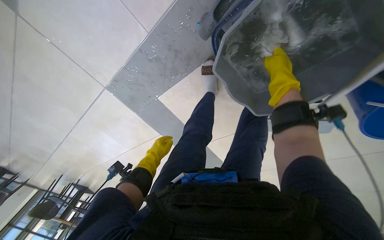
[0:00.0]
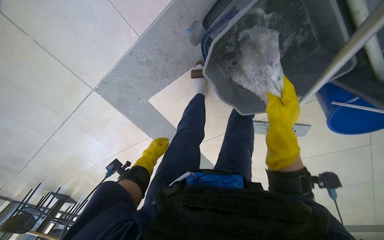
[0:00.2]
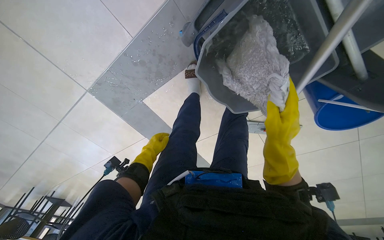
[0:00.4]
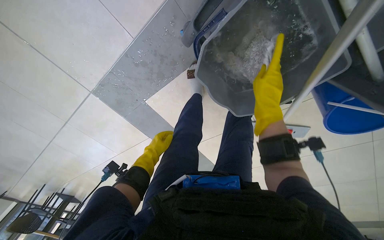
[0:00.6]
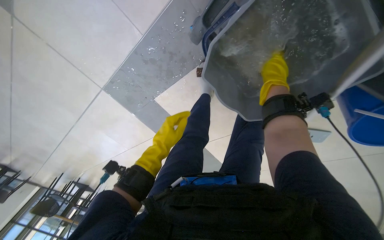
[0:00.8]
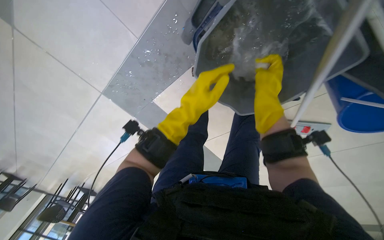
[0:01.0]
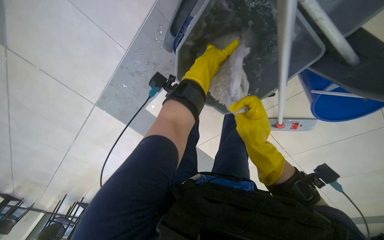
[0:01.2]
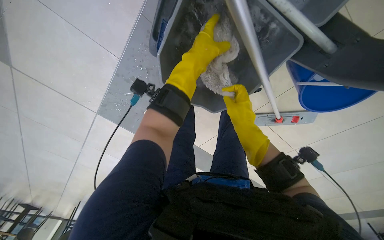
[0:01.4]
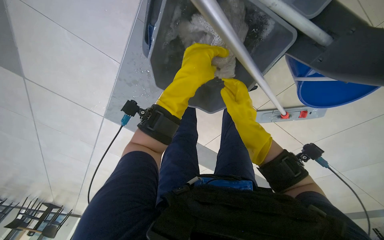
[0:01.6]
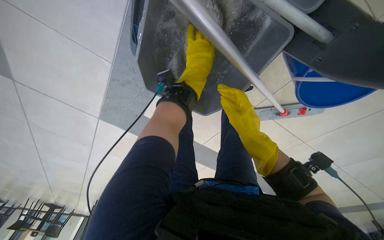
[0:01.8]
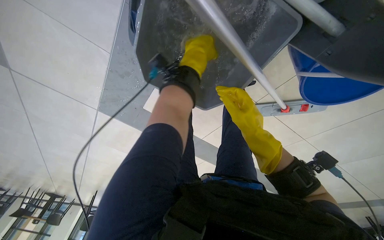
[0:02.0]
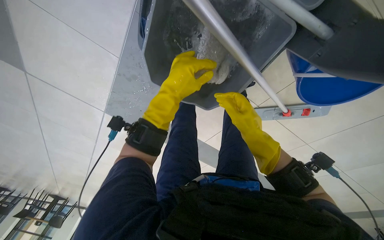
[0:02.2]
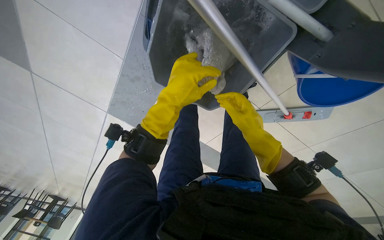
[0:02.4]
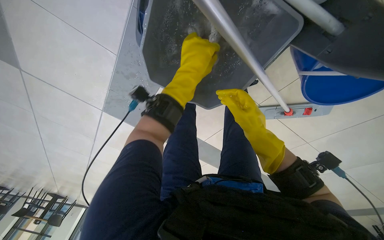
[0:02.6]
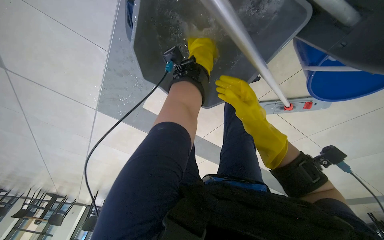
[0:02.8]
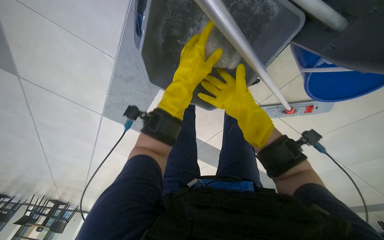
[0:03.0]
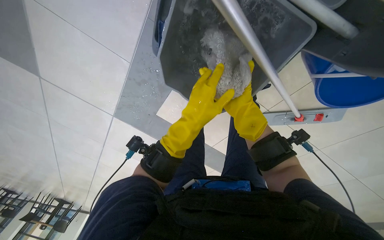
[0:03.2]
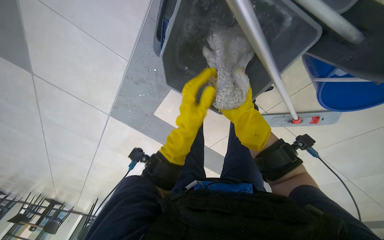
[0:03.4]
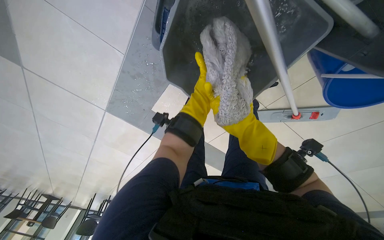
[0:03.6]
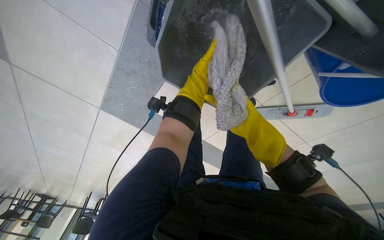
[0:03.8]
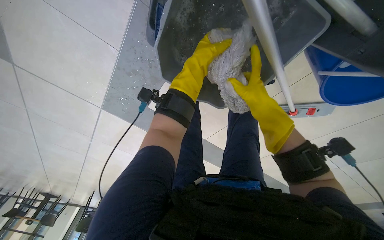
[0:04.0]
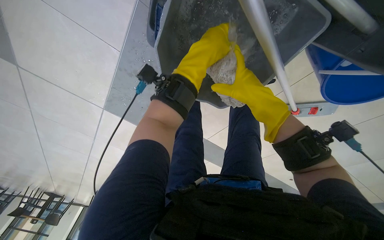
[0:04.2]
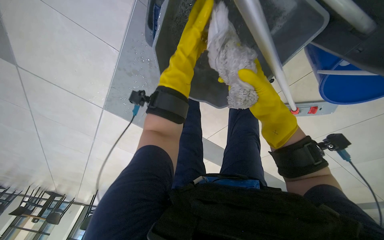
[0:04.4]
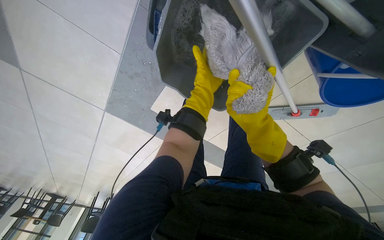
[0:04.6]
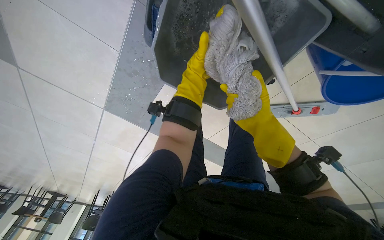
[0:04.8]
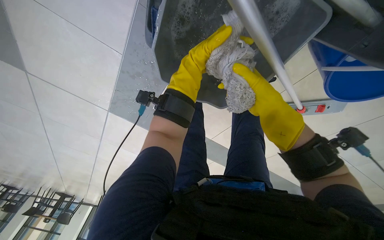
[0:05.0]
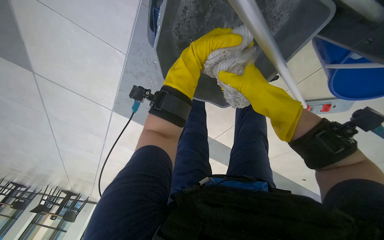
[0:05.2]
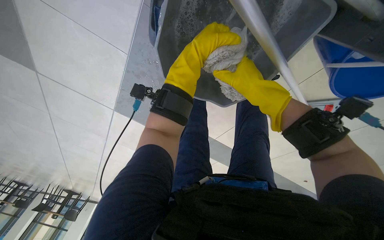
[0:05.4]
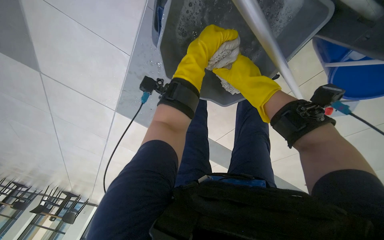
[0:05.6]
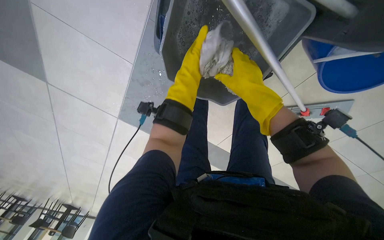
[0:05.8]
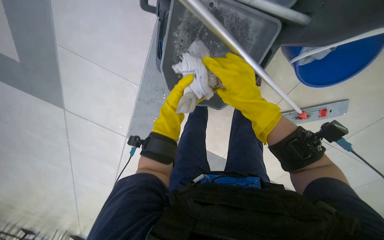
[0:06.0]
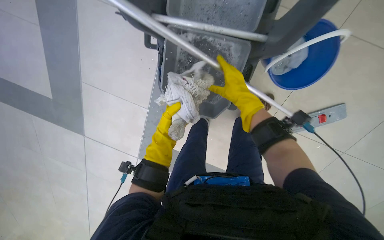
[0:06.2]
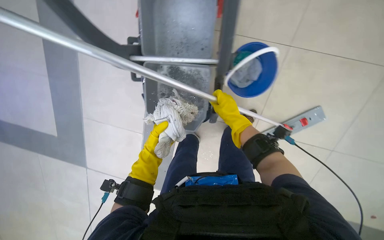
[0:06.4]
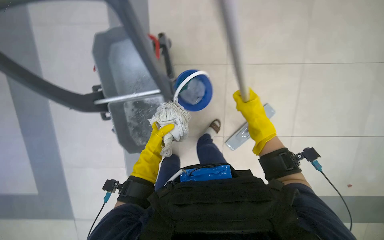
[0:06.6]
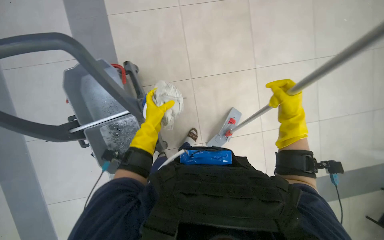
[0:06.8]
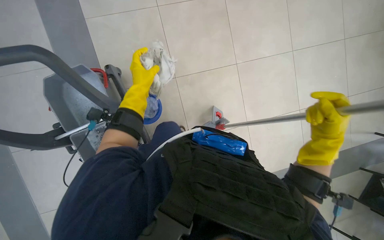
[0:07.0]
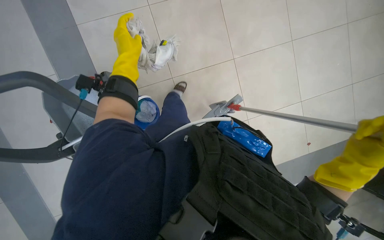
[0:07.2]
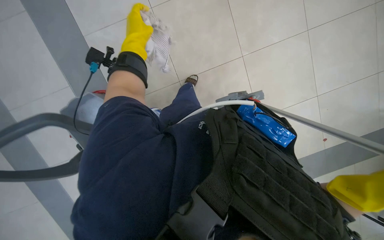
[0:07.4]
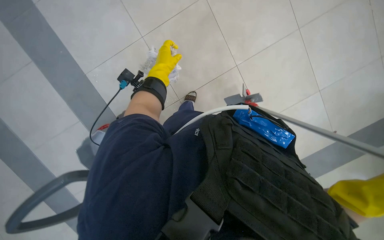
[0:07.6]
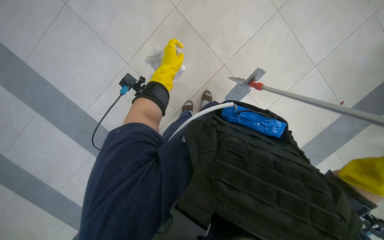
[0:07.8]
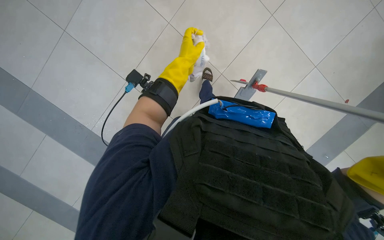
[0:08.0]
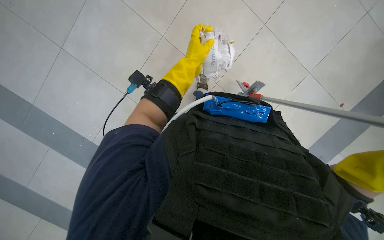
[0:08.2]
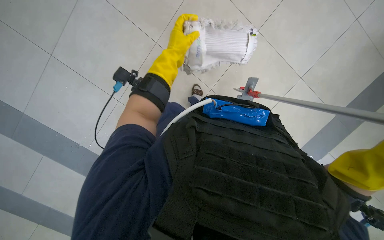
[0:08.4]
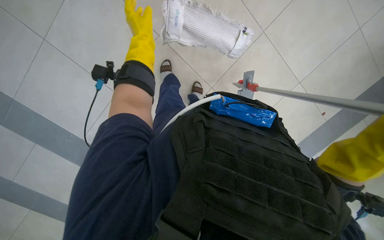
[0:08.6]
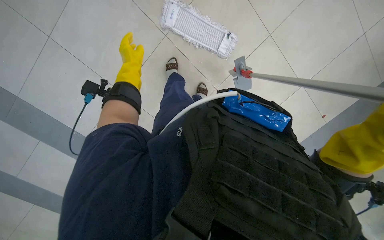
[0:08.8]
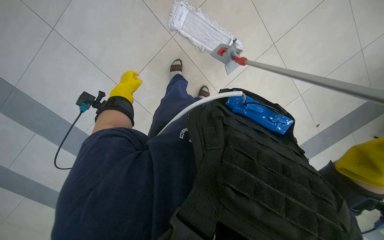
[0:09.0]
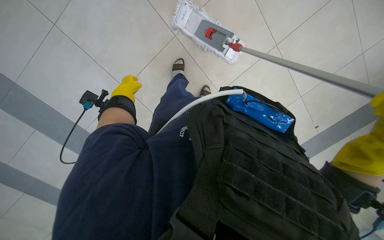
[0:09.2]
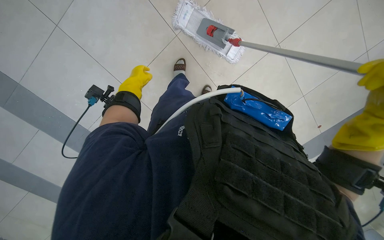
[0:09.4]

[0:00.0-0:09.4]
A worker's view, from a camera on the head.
Job: preparing cleaning supplies.
The whole recording: Preparing mop for cleaning. The worker detaches the mop head, cleans it in a bucket, and reattaches it.
0:00.0 to 0:01.6: The right hand moves up and down the picture over approximately 20 cm, changing direction 3 times, while the left hand goes some 50 cm to the right, nearer to the camera and up the picture.
0:01.6 to 0:03.2: The left hand swings up and down the picture, some 20 cm each way, with 3 reversals. Meanwhile the right hand moves farther from the camera, some 15 cm.
0:03.2 to 0:04.8: The right hand moves nearer and farther over approximately 20 cm, changing direction 2 times. Meanwhile the left hand shifts about 30 cm farther from the camera.
0:04.8 to 0:06.2: The view tips upward by some 25 degrees.
0:06.2 to 0:07.8: The left hand shifts some 20 cm up the picture.
0:07.8 to 0:09.4: The left hand swings left and right, about 25 cm each way, with 2 reversals.

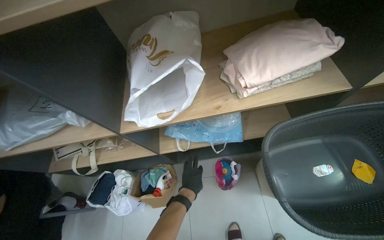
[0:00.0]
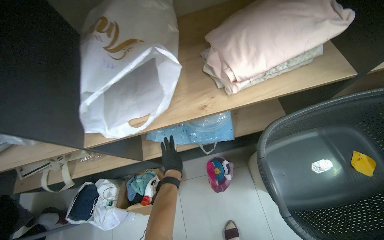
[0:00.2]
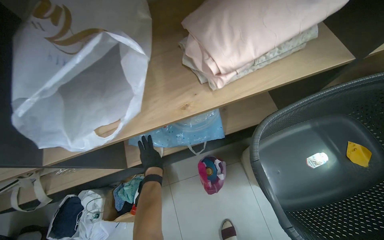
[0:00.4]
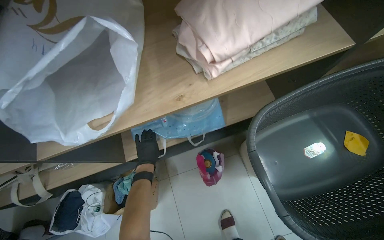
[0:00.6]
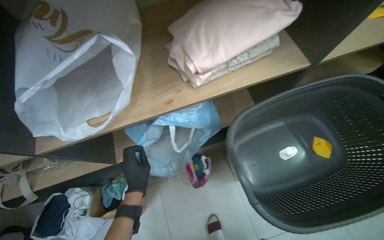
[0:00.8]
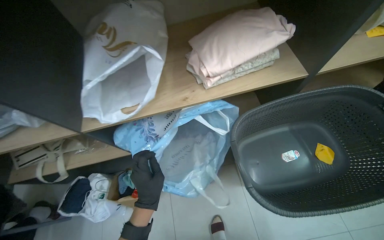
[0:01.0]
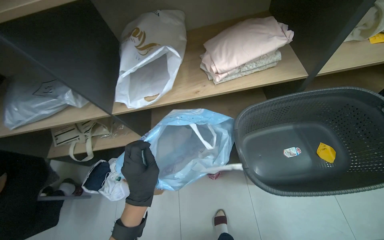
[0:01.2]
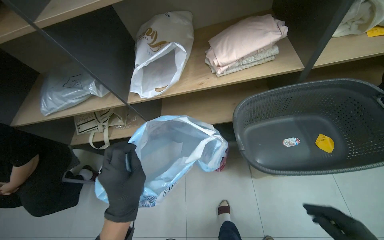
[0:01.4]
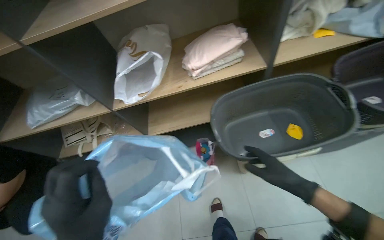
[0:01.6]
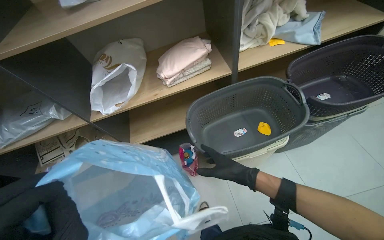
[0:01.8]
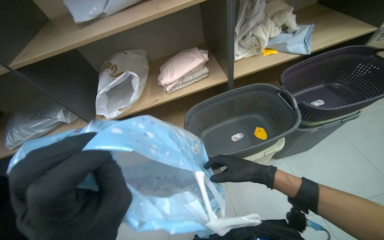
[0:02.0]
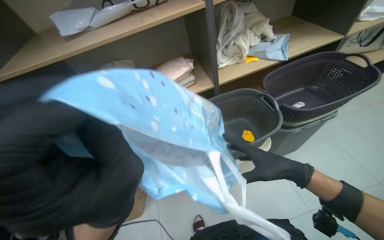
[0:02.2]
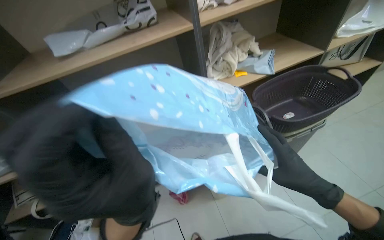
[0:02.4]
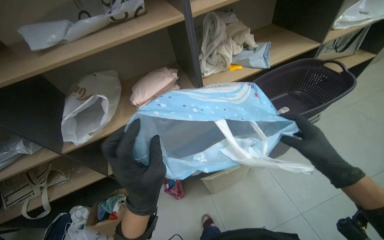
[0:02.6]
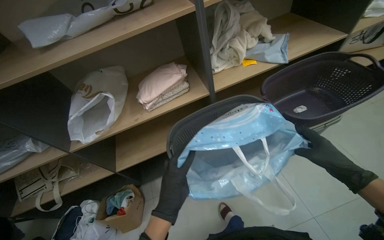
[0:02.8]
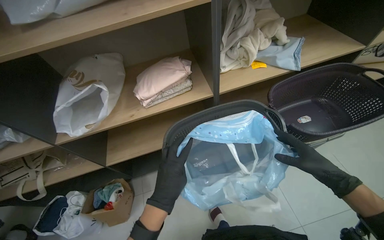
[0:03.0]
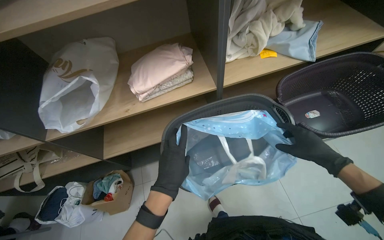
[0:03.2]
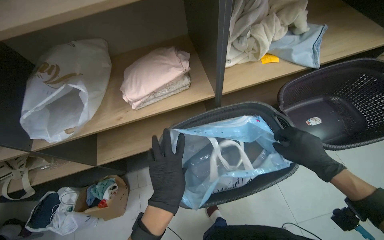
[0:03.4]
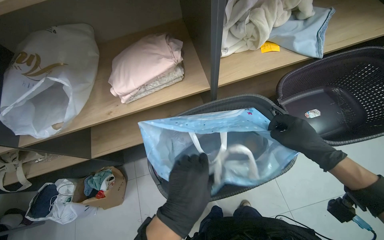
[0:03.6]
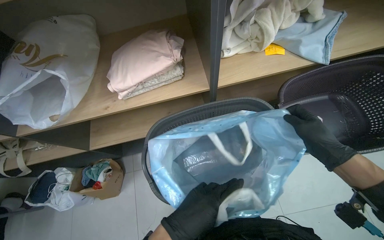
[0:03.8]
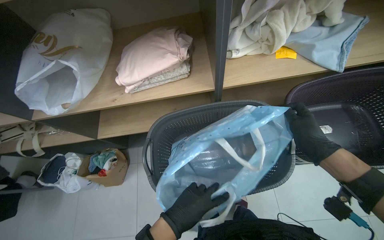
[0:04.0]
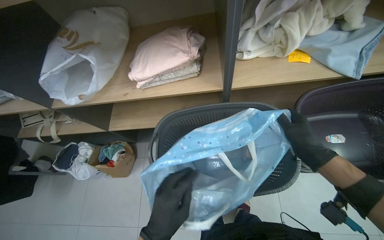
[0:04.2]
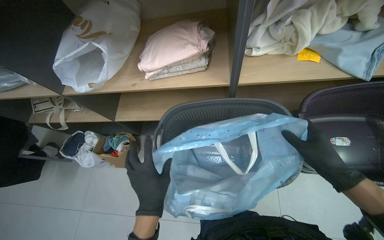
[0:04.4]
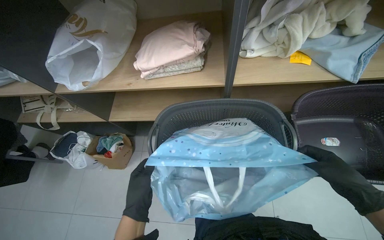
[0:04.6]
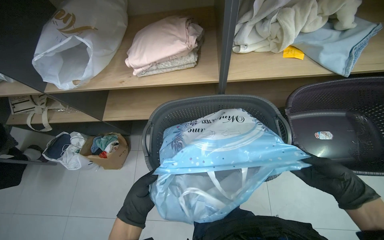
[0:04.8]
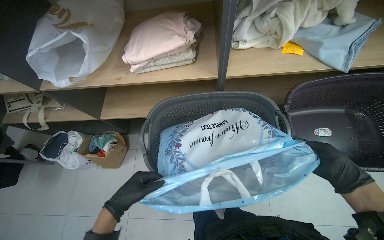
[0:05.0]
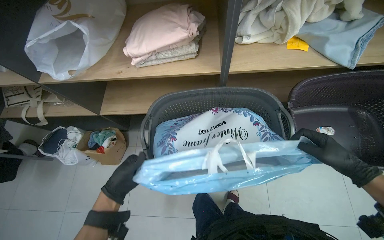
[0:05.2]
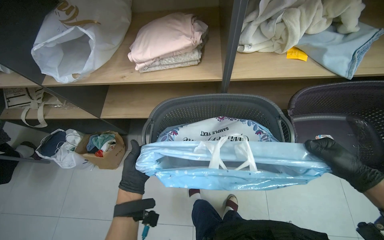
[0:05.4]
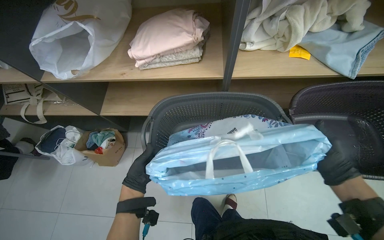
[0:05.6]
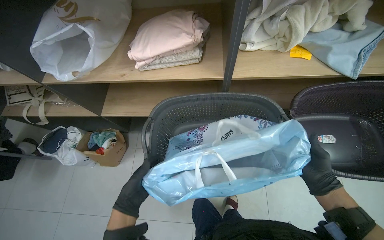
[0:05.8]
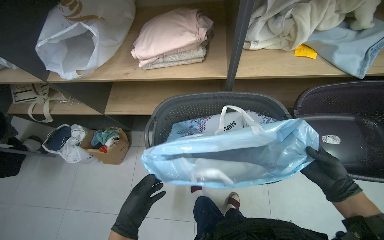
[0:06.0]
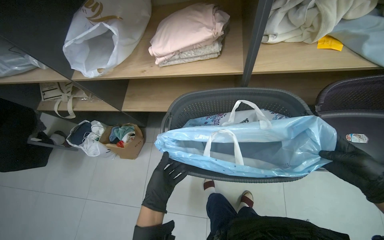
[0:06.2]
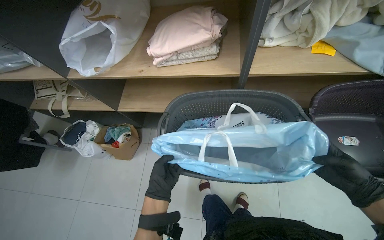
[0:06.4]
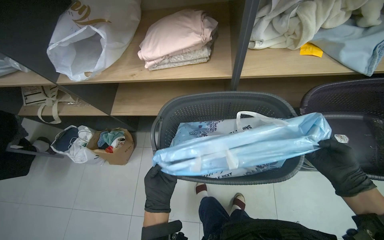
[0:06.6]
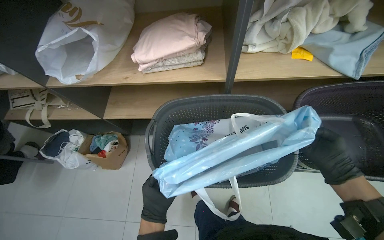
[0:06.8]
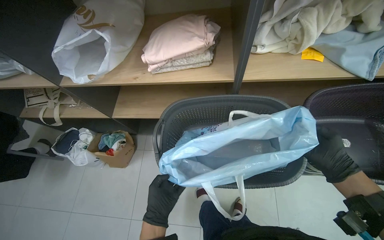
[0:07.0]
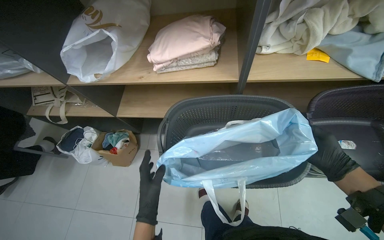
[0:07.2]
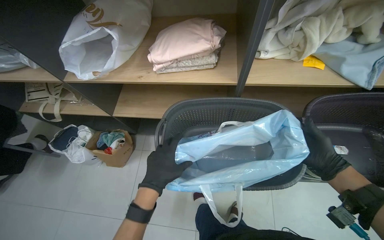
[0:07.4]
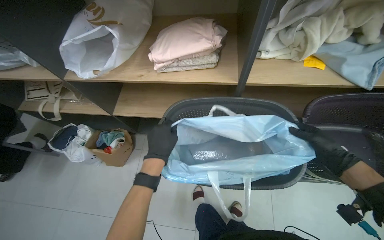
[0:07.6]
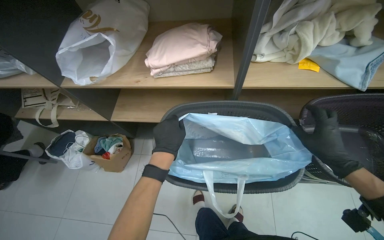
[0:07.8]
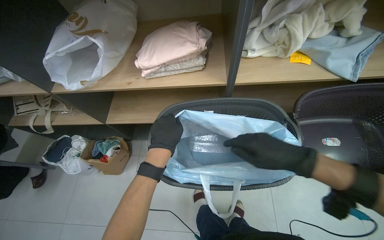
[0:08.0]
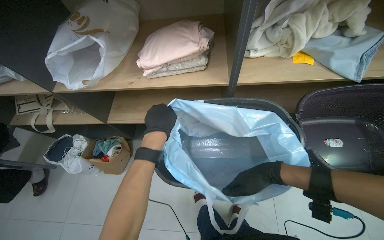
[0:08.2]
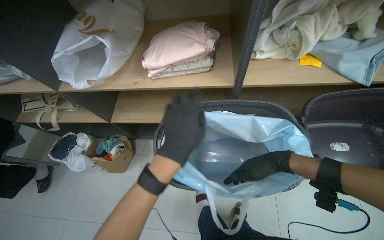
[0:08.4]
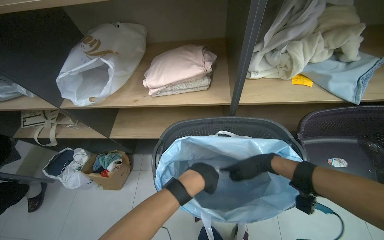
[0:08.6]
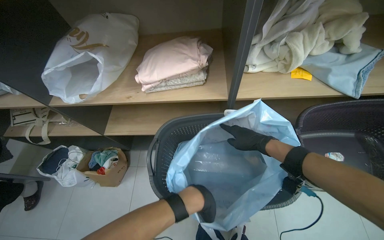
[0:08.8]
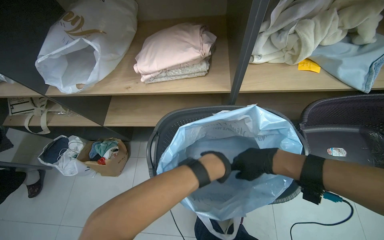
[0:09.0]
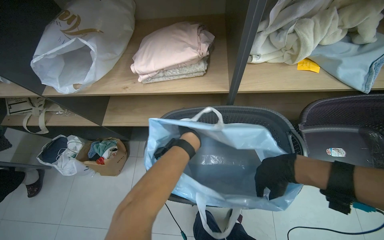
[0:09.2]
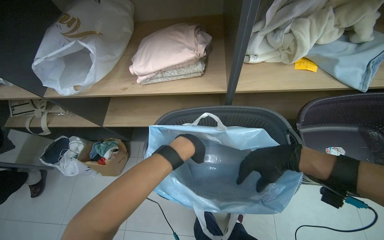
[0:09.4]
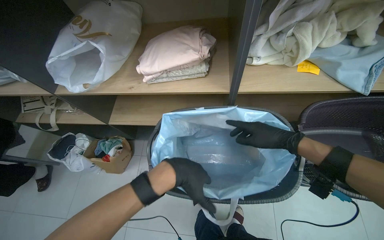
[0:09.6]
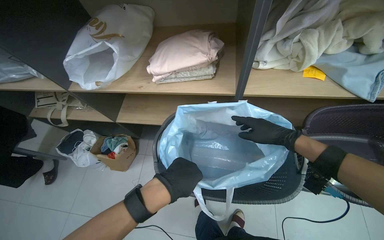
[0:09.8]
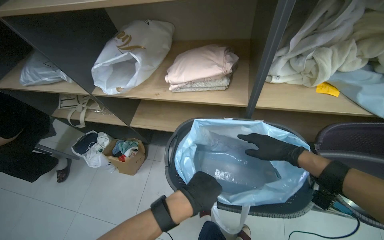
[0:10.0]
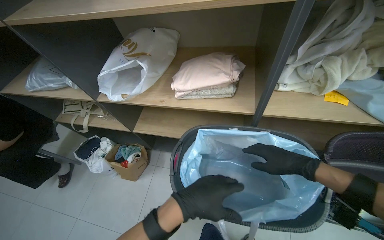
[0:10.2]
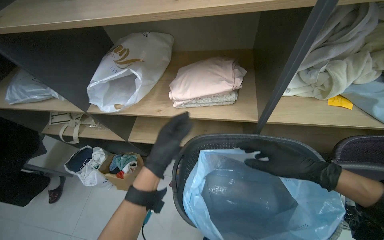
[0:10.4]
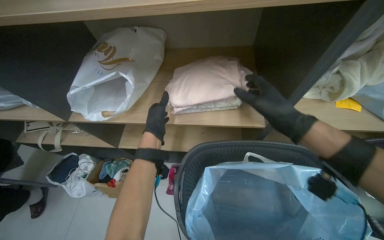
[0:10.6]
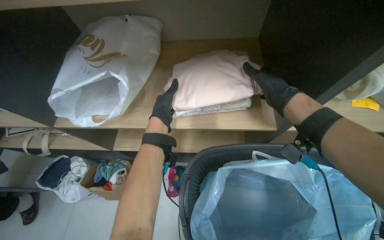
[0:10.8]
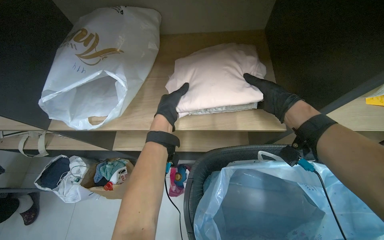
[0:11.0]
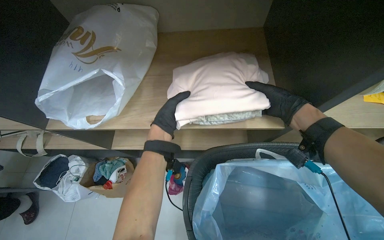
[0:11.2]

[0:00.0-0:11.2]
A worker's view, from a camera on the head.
Job: managing laundry.
The whole recording: Packing folded laundry into bag. The worker places a blue bag into a basket and packs folded laundry into it.
0:03.2 to 0:04.8: The left hand is displaced down the picture by some 15 cm, while the right hand goes approximately 15 cm to the right.
0:04.8 to 0:06.4: The left hand goes roughly 10 cm farther from the camera.
0:06.4 to 0:08.0: The left hand shifts approximately 20 cm up the picture. The right hand heads to the left and up the picture, covering roughly 20 cm.
0:08.0 to 0:09.6: The right hand goes some 10 cm farther from the camera, while the left hand goes roughly 10 cm nearer to the camera, and reaches some 5 cm down the picture, then returns.
0:09.6 to 0:11.2: The left hand shifts approximately 50 cm farther from the camera, up the picture and to the left, while the right hand travels farther from the camera and up the picture by some 30 cm.
